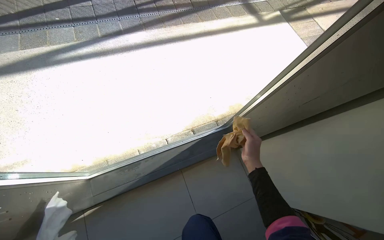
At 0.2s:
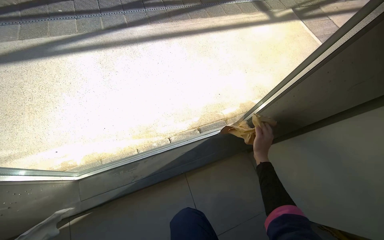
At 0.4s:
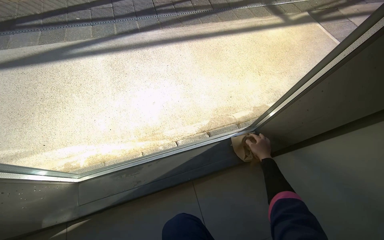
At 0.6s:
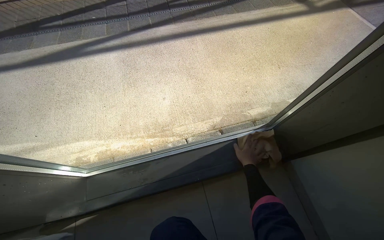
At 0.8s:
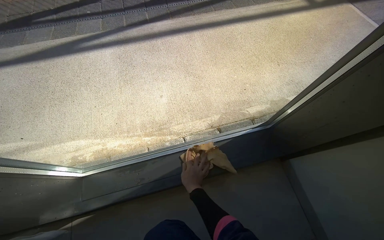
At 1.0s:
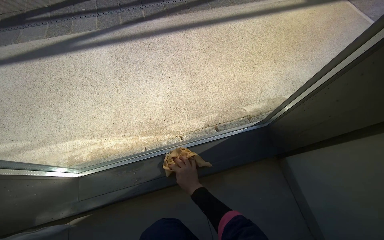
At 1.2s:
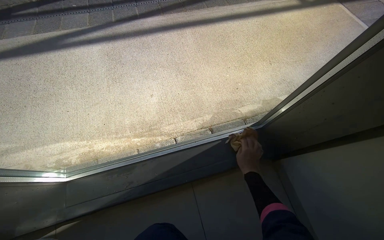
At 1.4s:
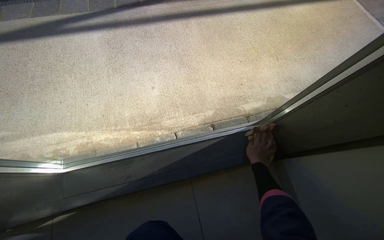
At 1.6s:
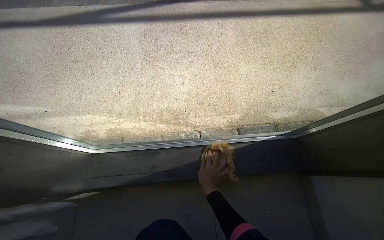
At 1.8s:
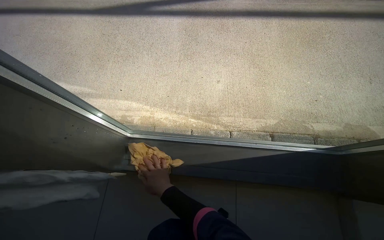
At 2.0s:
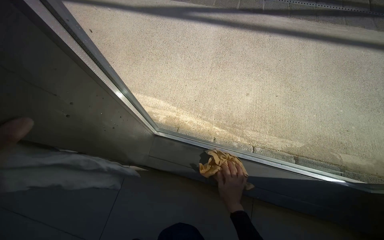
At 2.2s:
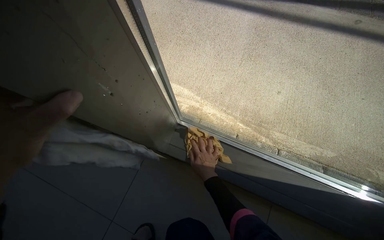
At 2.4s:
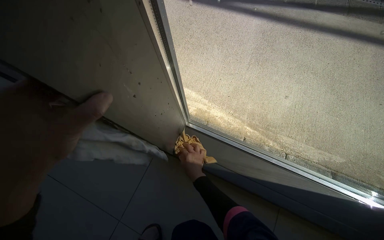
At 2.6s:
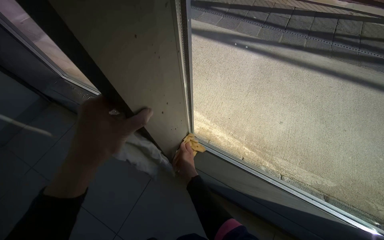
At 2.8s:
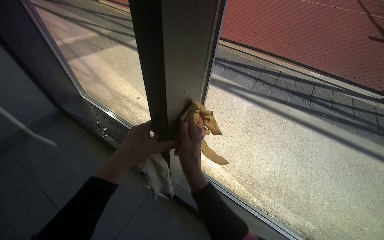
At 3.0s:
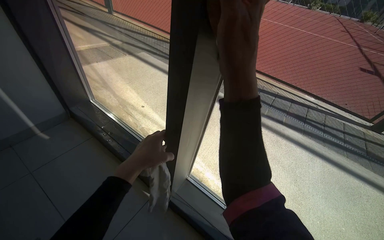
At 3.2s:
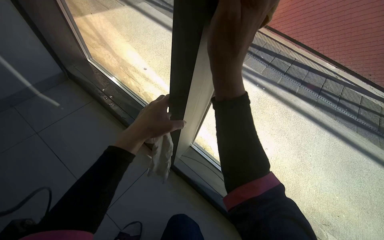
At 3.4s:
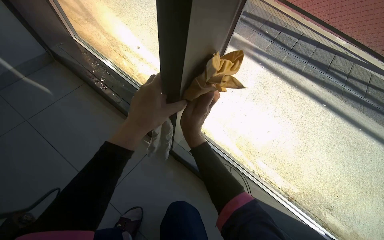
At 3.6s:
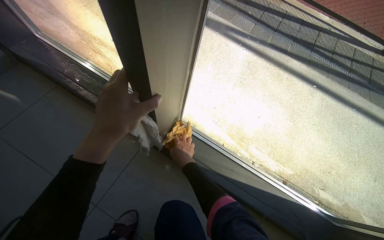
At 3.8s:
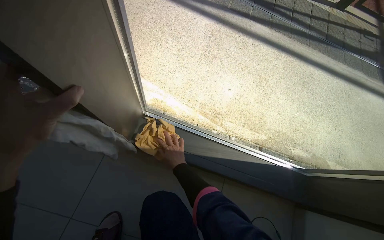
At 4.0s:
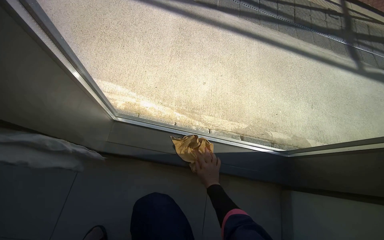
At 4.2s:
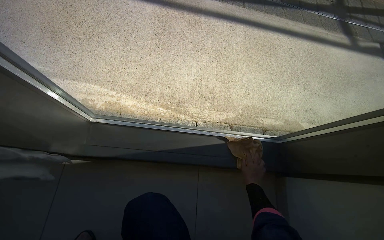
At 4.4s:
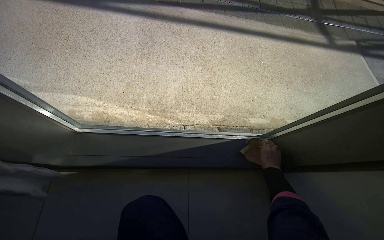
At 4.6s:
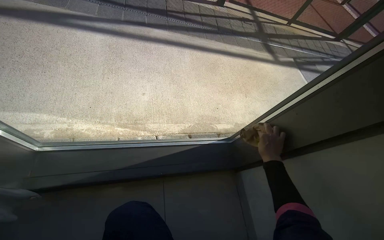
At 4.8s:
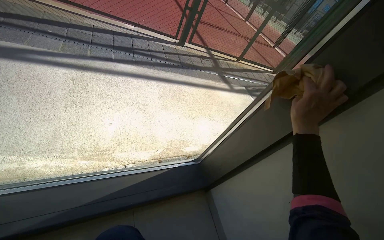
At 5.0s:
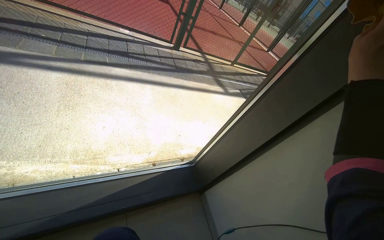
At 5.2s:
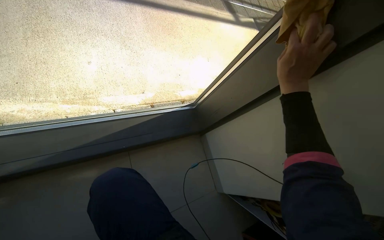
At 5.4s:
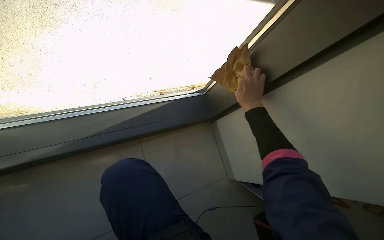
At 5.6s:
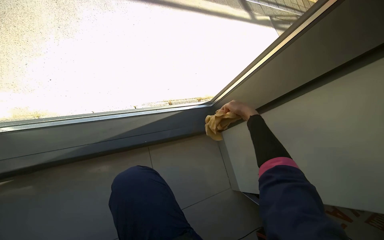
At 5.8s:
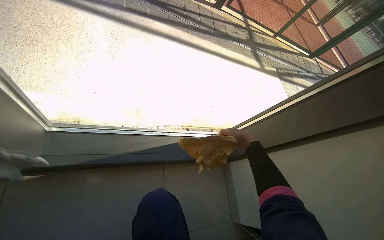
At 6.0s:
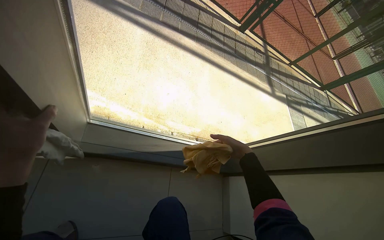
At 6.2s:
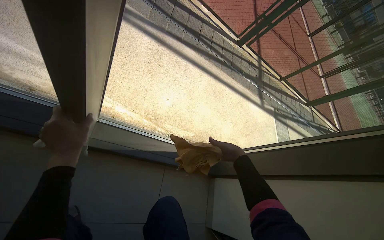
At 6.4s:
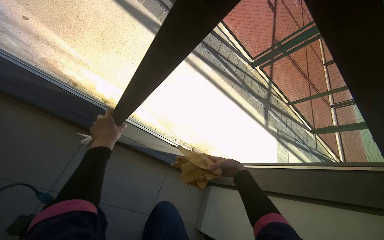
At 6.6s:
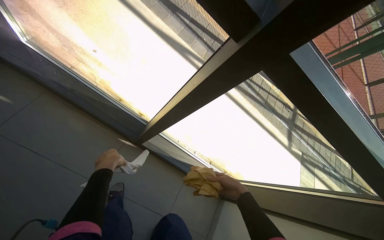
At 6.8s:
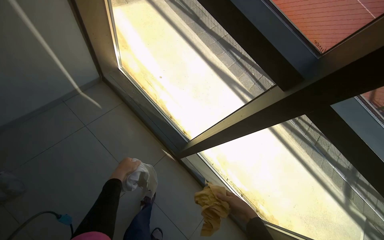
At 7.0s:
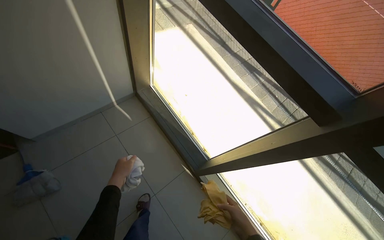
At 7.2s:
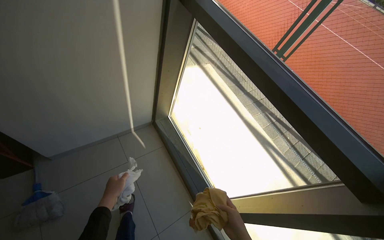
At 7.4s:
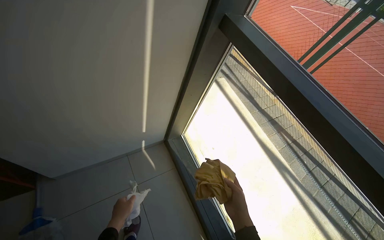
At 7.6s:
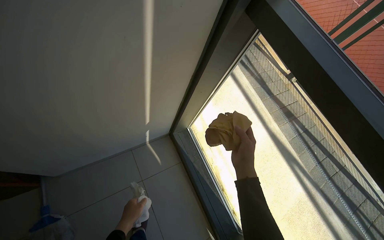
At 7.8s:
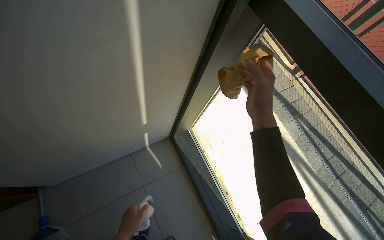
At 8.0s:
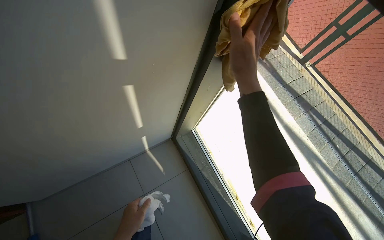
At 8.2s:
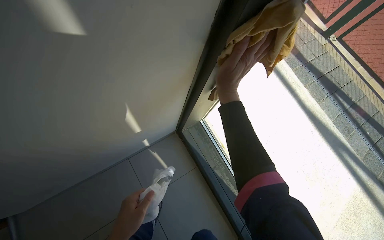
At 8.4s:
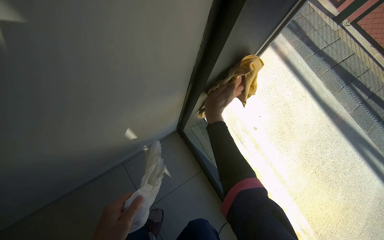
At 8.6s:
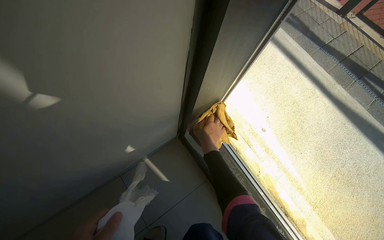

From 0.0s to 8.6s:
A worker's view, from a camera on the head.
Job: cleaning windows.
The whole recording: Wiping window frames and glass. The worker uses a yellow cloth to wipe the window frames and glass.
From 0.0s to 1.4s: The right hand moves left and right over roughly 30 cm, changing direction 2 times.
From 1.4s to 2.8s: The wearer moves approximately 40 cm. The head turns to the left by approximately 50 degrees. The view tips upward by about 20 degrees.
From 2.8s to 4.4s: The wearer's head swings approximately 30 degrees to the right. The view tips downward by approximately 25 degrees.
From 4.4s to 5.8s: The camera sweeps to the right, by about 20 degrees. The right hand travels up the picture and back again, about 35 cm each way.
From 5.8s to 7.2s: The wearer moves about 80 cm. The wearer looks about 60 degrees further to the left. The view tips upward by approximately 40 degrees.
From 7.2s to 8.6s: The right hand heads farther from the camera, up the picture and to the left, covering roughly 50 cm.

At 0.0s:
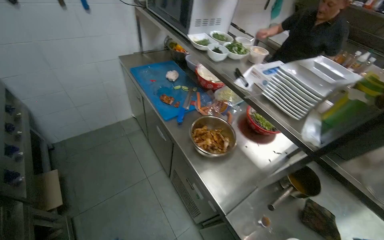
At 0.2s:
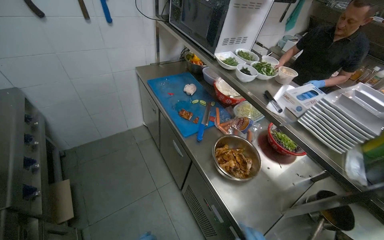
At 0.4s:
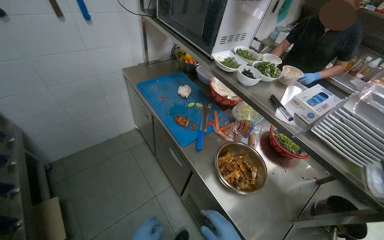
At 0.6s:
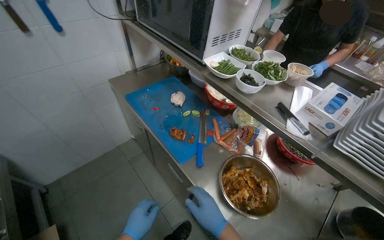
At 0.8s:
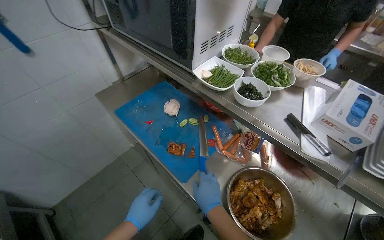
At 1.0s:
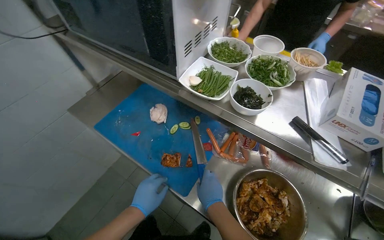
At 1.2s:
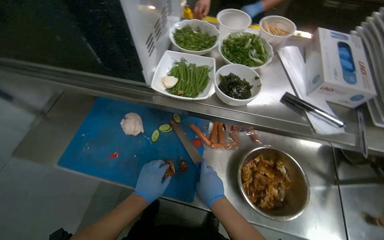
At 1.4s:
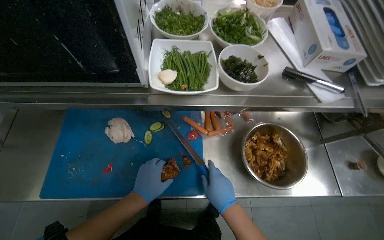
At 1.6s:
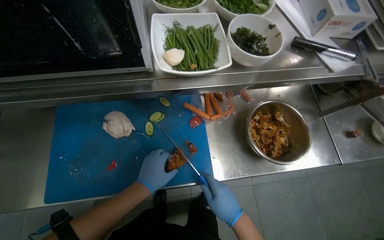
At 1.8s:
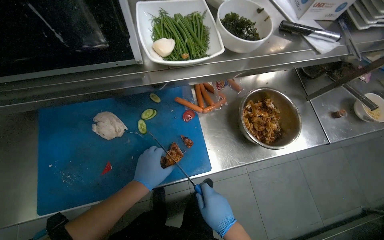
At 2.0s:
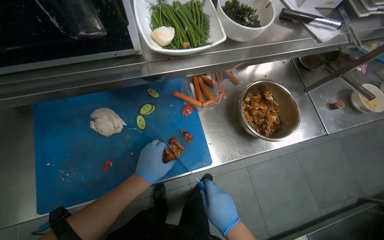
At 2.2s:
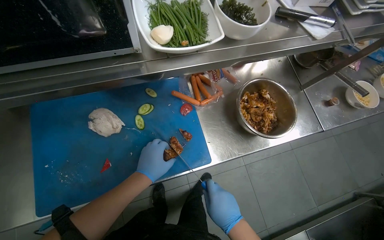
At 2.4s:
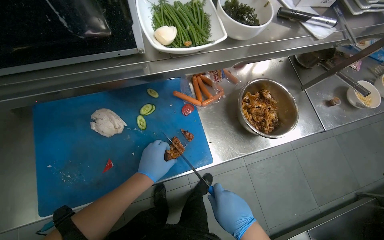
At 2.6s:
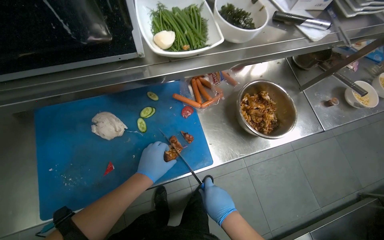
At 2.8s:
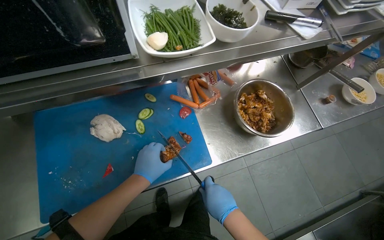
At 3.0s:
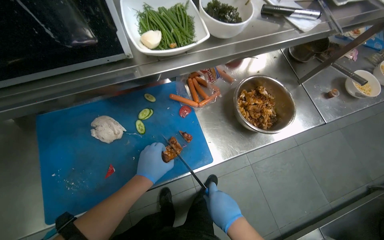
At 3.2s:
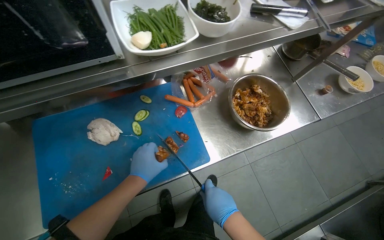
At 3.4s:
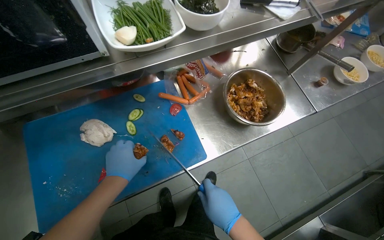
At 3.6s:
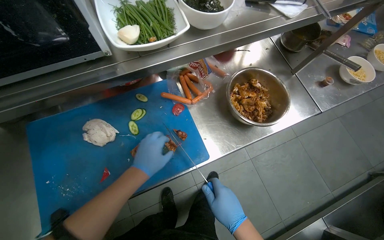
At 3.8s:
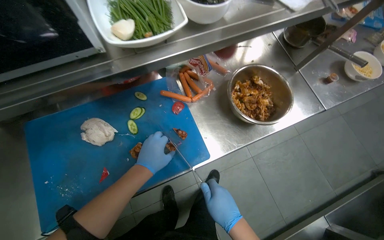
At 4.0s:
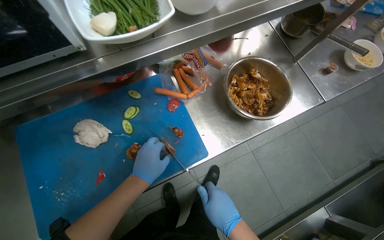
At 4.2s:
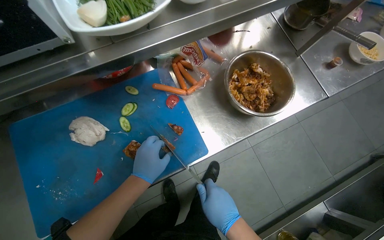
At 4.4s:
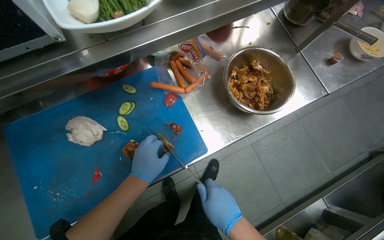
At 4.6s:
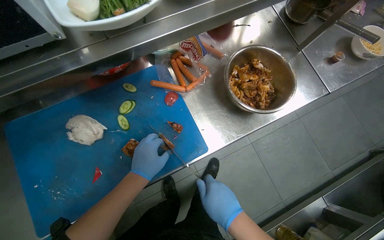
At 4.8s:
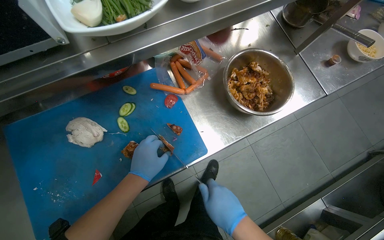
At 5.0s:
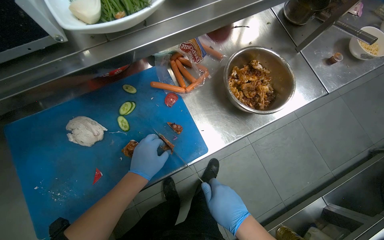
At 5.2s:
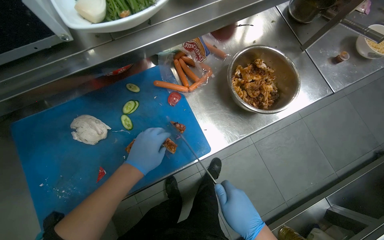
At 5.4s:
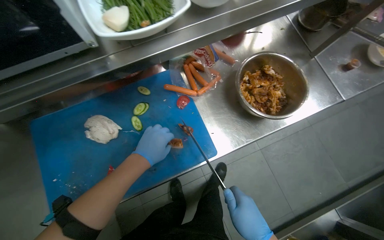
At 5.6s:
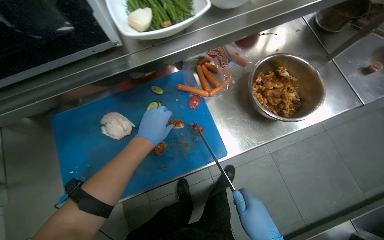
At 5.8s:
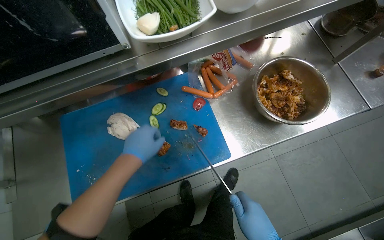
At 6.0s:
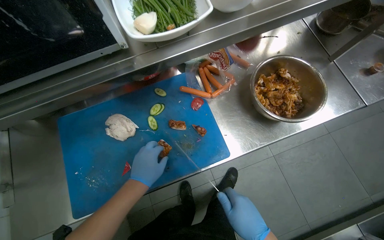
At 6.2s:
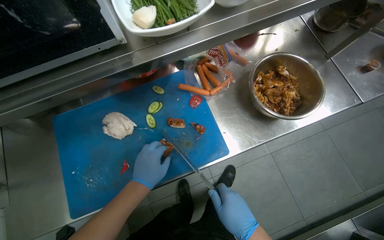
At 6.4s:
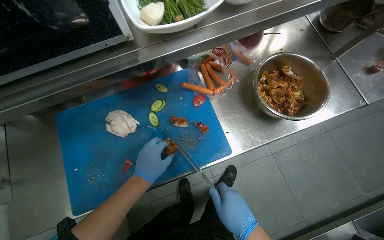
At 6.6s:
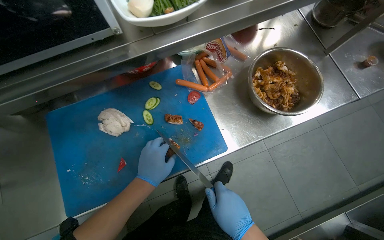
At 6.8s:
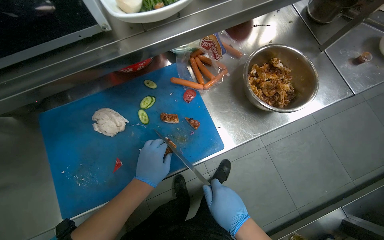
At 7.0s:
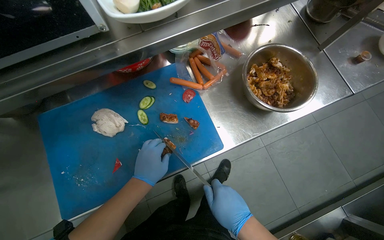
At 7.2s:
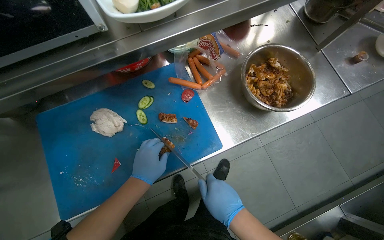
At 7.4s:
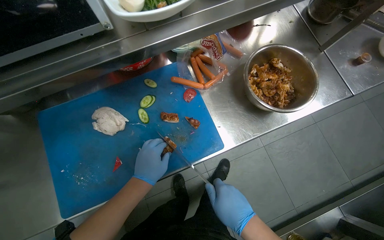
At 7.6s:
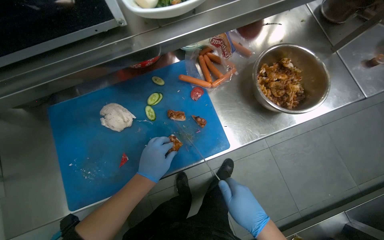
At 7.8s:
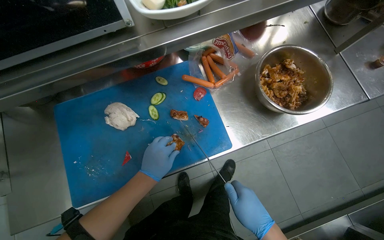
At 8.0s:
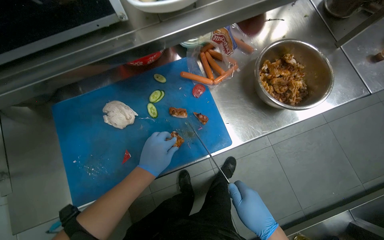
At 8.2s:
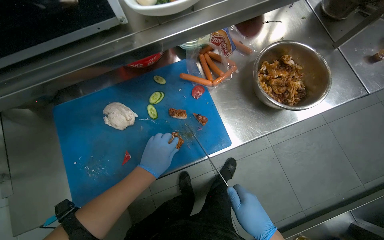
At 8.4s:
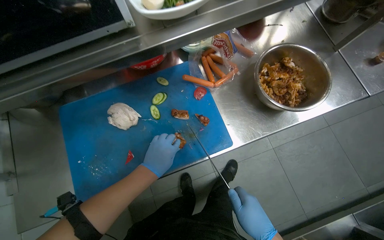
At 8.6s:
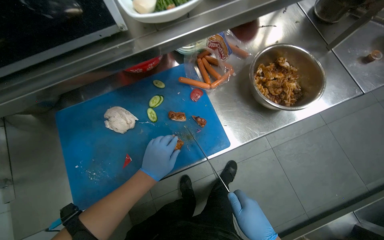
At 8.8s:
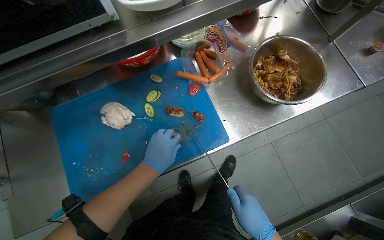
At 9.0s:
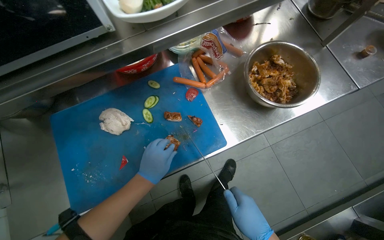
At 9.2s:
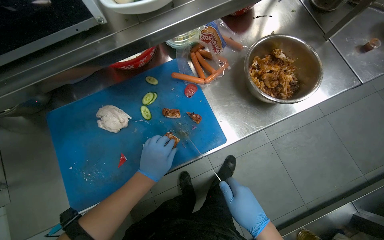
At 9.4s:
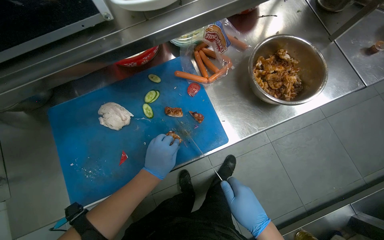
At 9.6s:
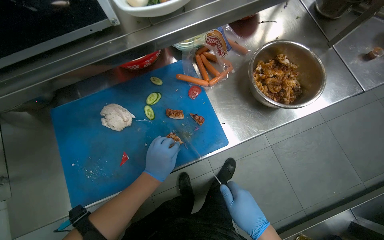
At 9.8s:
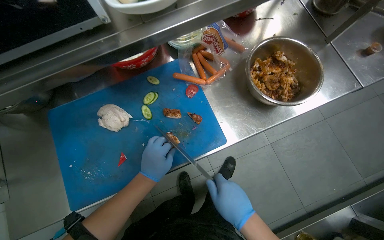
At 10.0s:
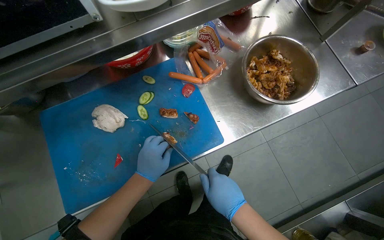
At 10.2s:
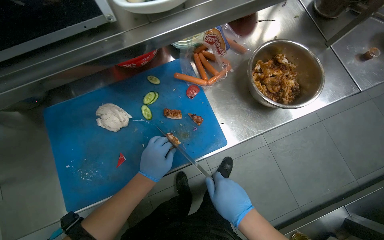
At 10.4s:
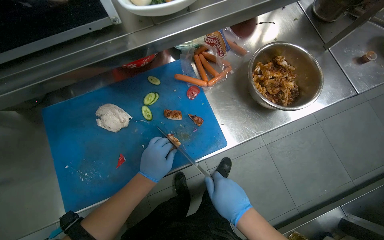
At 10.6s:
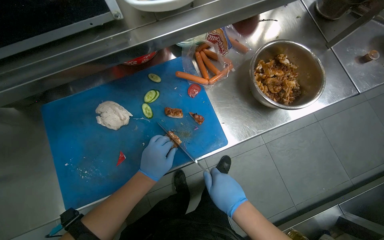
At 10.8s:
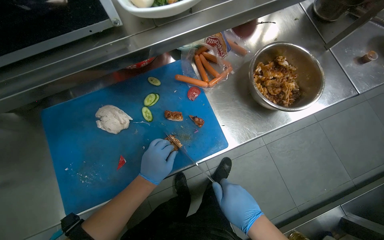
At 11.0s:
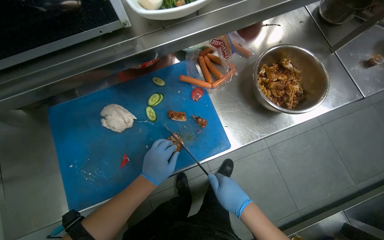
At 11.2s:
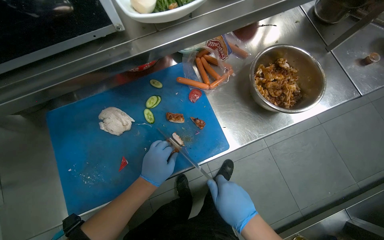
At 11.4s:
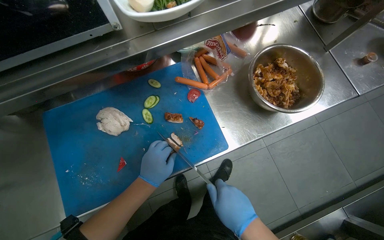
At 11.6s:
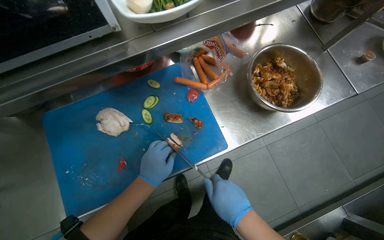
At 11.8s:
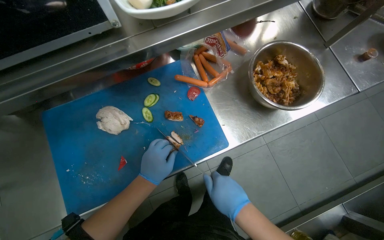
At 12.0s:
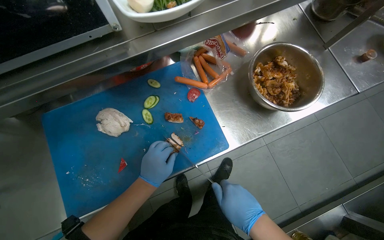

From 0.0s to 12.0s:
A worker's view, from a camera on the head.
Job: preparing food.
The whole recording: Slicing cooked chicken. The worker slices cooked chicken on a blue cutting board.
From 0.0s to 1.6s: The head travels roughly 70 cm. The head rotates roughly 65 degrees to the right. The camera pitches downward, by approximately 25 degrees.
From 1.6s to 3.0s: The hands make small movements and keep their place.
From 3.0s to 4.4s: The hands stay close to where they were, moving slightly.
From 6.0s to 12.0s: The hands make small movements and keep their place.
